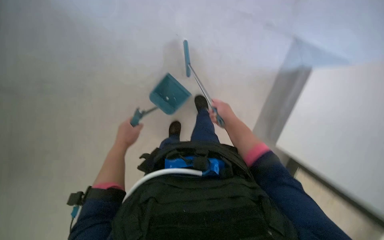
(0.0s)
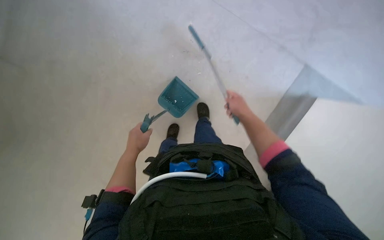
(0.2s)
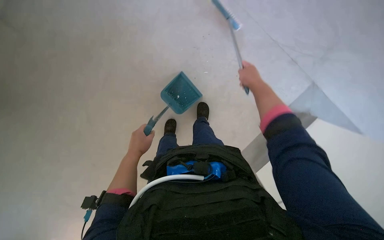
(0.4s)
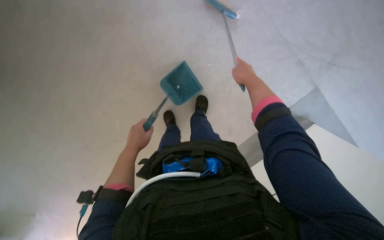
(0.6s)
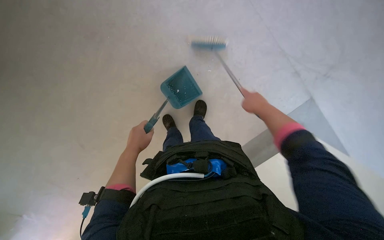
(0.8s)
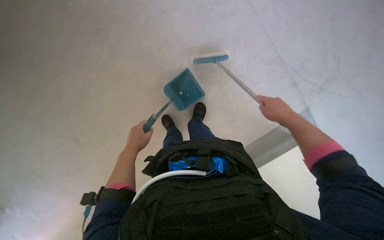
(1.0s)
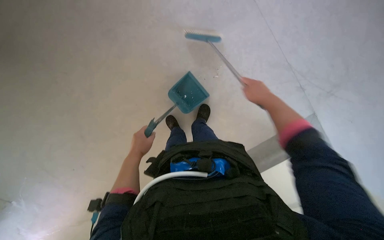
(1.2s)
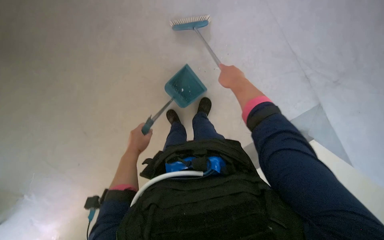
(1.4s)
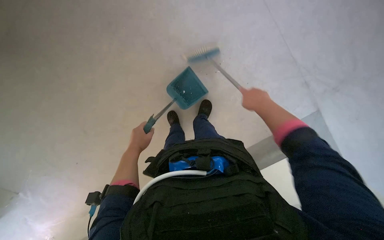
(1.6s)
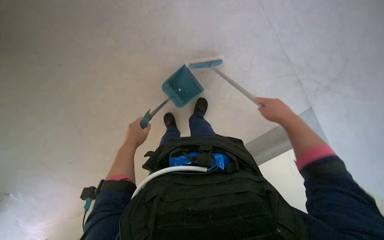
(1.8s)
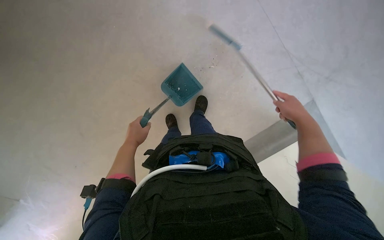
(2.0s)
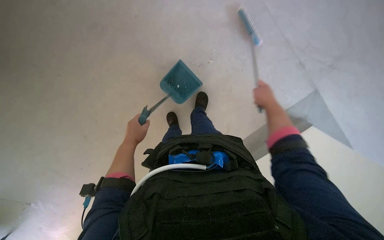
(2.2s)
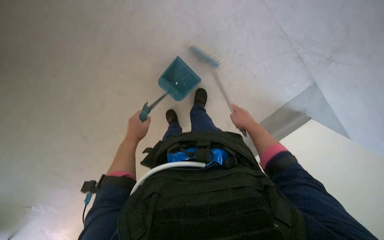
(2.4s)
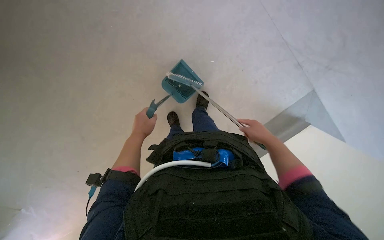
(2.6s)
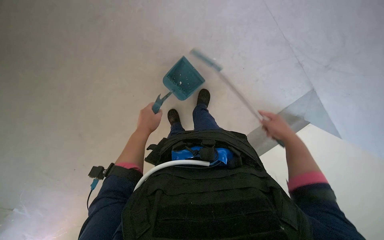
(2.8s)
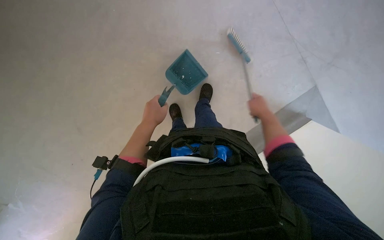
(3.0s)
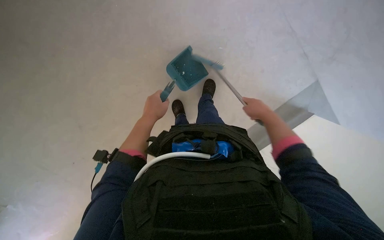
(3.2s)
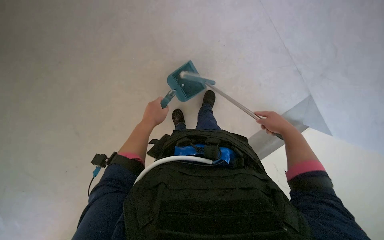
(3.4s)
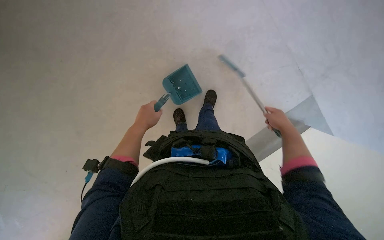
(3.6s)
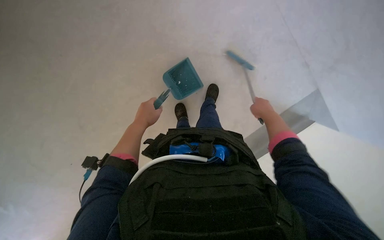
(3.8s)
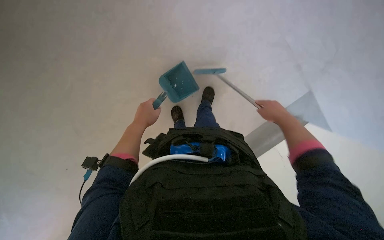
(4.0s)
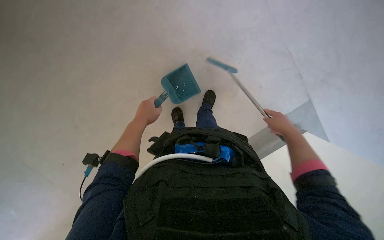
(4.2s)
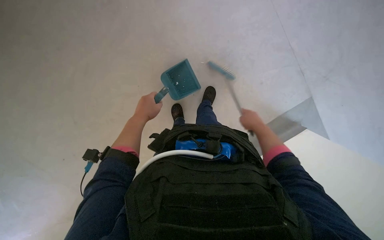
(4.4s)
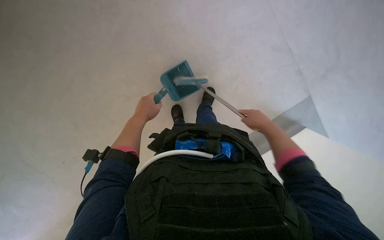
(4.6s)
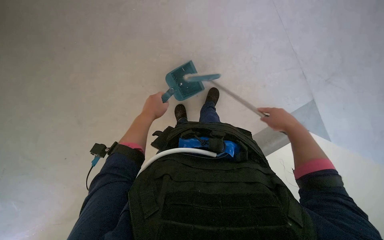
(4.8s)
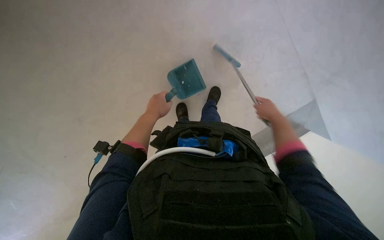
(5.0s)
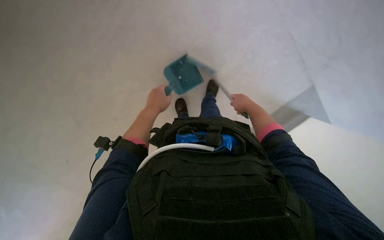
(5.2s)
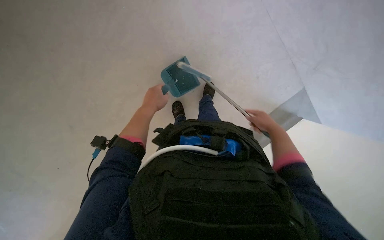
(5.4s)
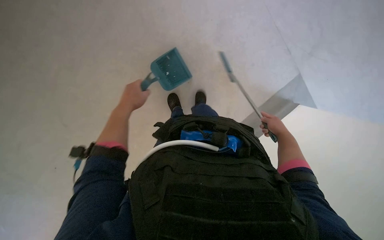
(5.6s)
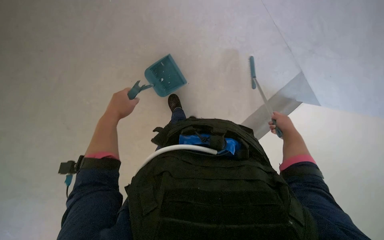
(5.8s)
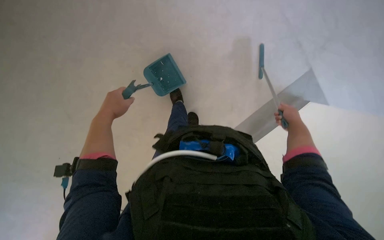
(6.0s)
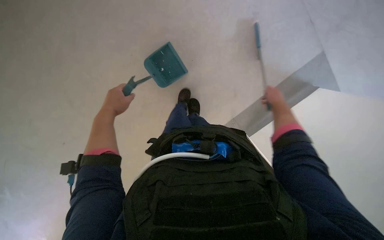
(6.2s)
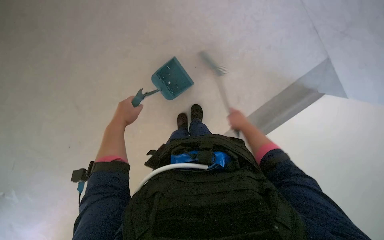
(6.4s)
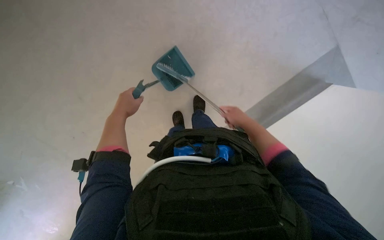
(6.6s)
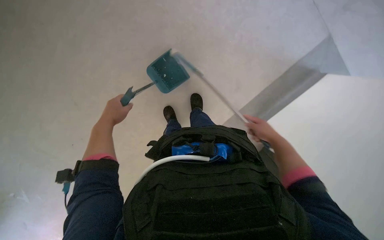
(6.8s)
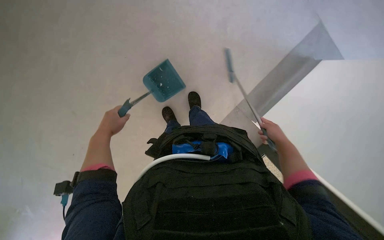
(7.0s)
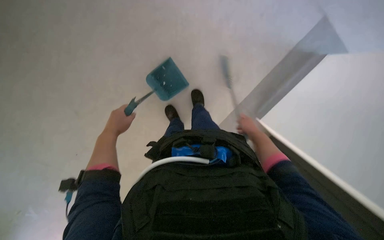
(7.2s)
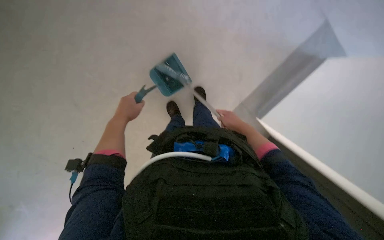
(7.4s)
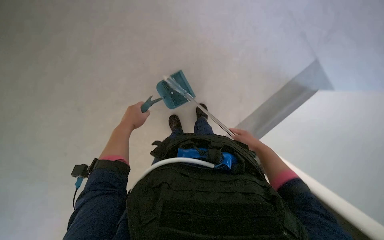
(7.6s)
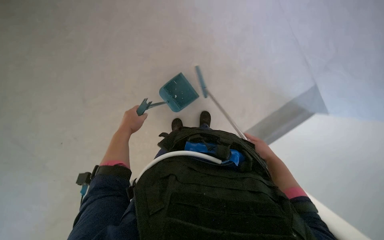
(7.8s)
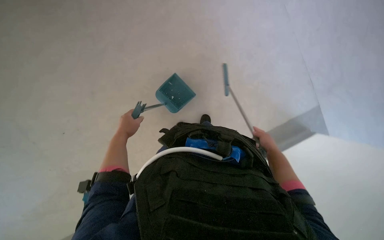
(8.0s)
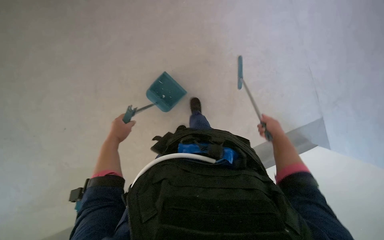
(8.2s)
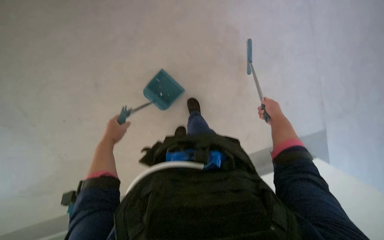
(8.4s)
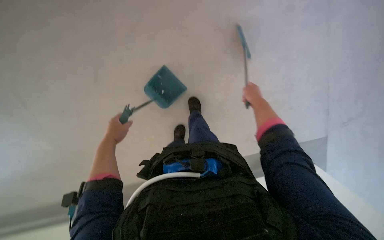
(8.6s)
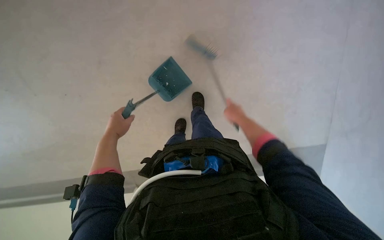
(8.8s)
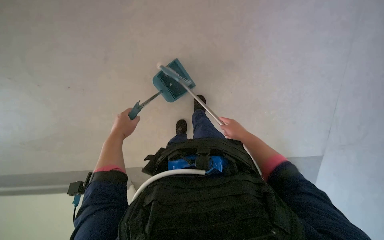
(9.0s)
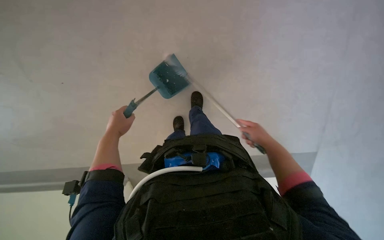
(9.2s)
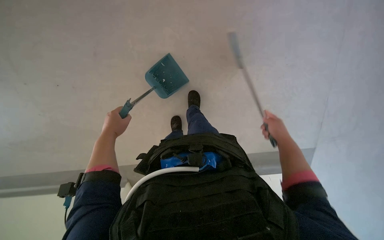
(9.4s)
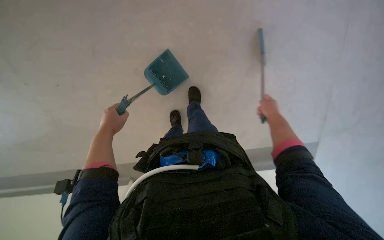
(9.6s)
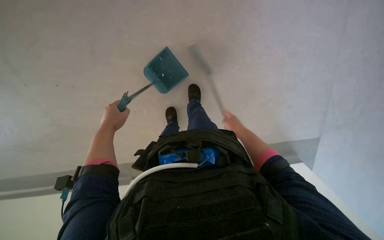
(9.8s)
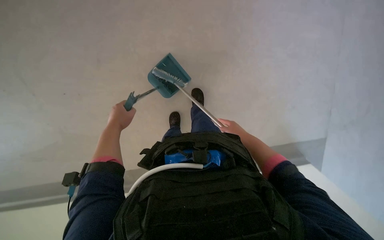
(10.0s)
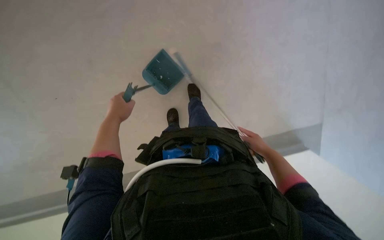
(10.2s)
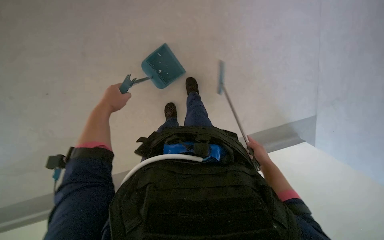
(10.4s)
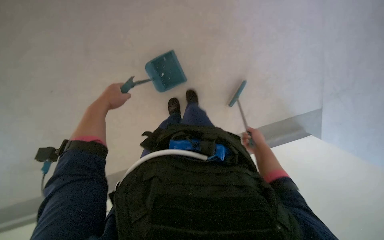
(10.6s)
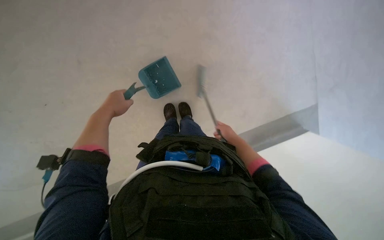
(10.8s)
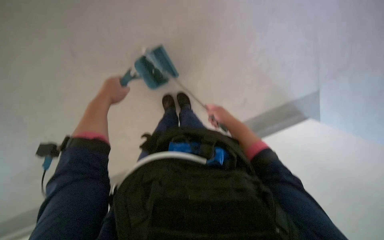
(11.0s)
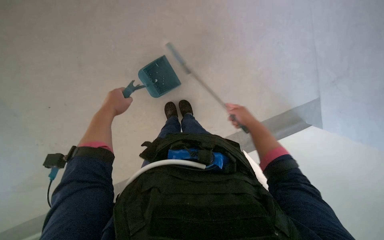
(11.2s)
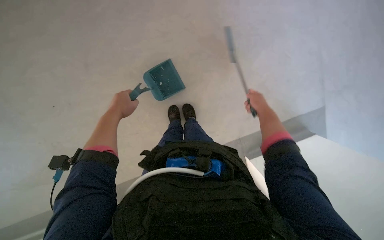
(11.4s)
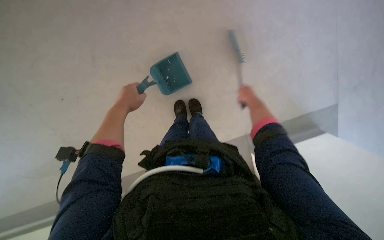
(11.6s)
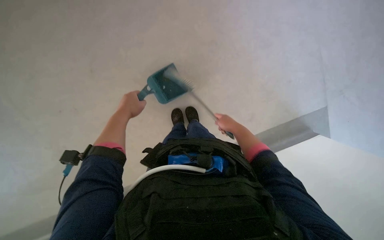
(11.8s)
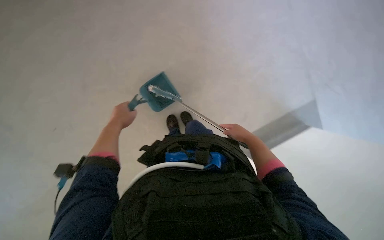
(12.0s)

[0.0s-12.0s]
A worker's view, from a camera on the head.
Job: sweeping floor.
The whole recording: Sweeping hallway floor. The worker sweeps the hallway floor with a broom and dustpan.
0.0s to 1.6s: The right hand swings left and right, some 15 cm each way, with 2 reversals.
3.0s to 4.4s: The hands are busy where they are.
4.4s to 6.0s: The right hand goes left and right, about 15 cm each way, reversing 2 times.
6.0s to 7.6s: The right hand swings left and right, about 15 cm each way, with 2 reversals.
9.0s to 10.4s: The right hand shifts about 20 cm to the right and down the picture.
10.4s to 12.0s: The right hand heads up the picture and to the left, covering roughly 15 cm.

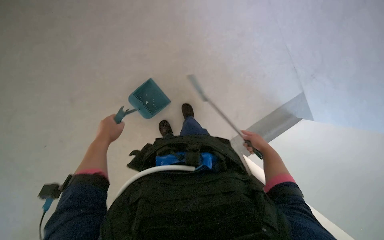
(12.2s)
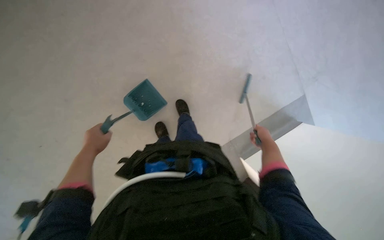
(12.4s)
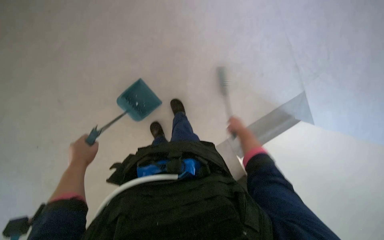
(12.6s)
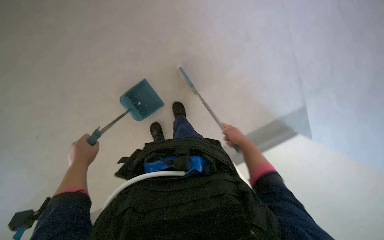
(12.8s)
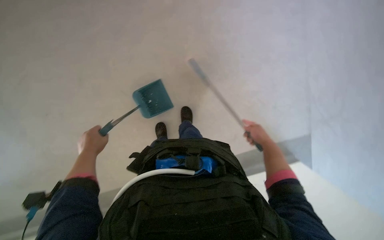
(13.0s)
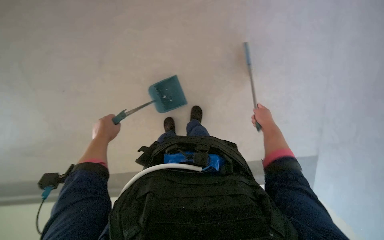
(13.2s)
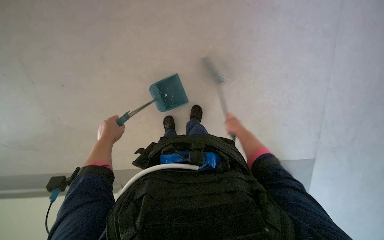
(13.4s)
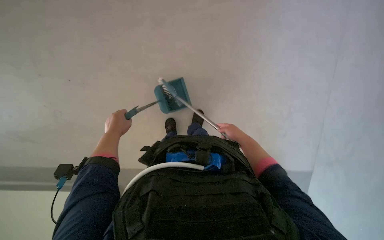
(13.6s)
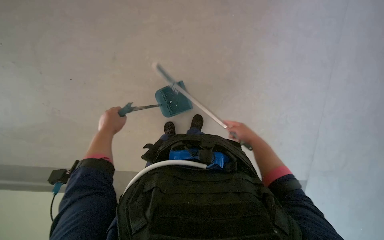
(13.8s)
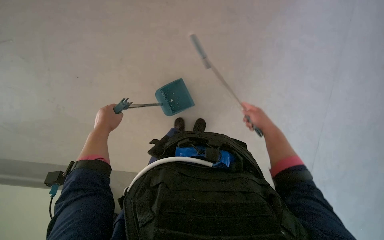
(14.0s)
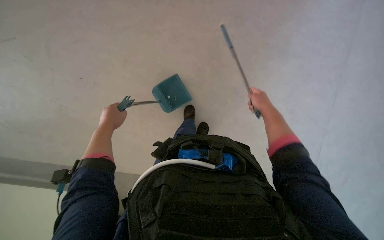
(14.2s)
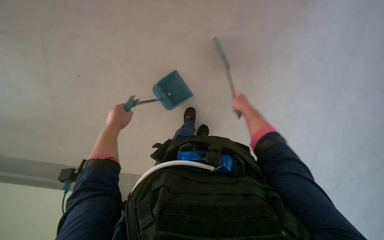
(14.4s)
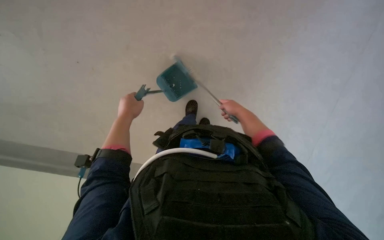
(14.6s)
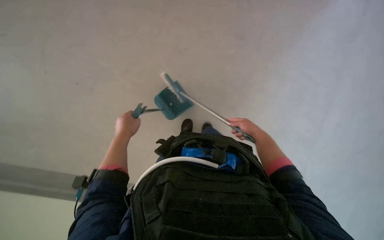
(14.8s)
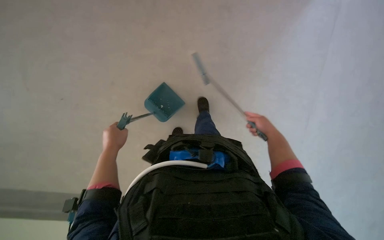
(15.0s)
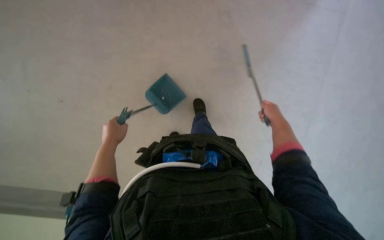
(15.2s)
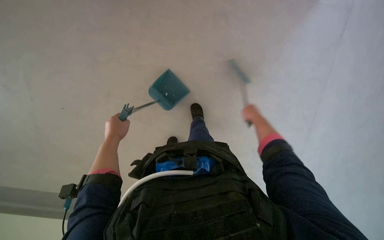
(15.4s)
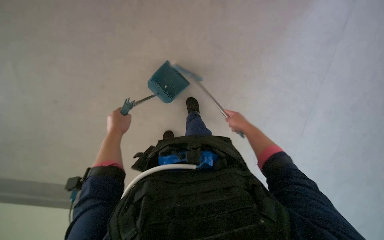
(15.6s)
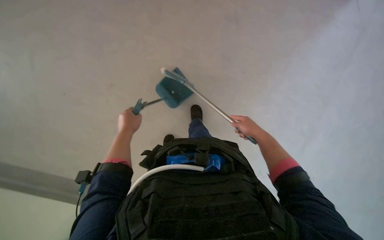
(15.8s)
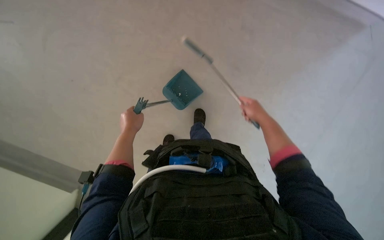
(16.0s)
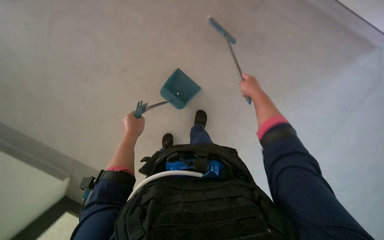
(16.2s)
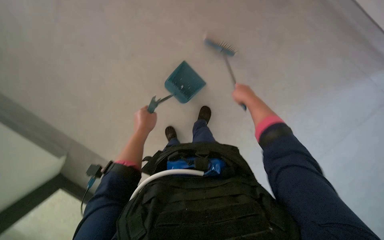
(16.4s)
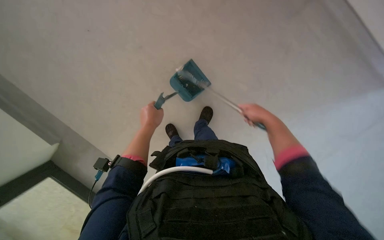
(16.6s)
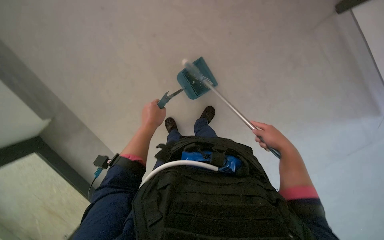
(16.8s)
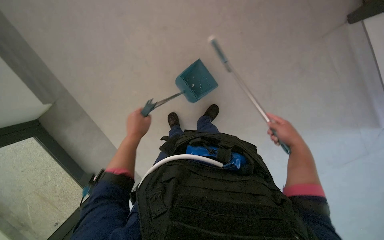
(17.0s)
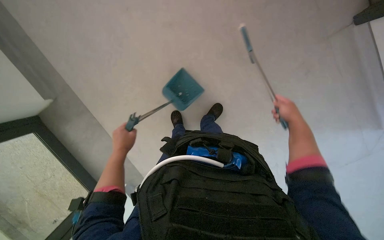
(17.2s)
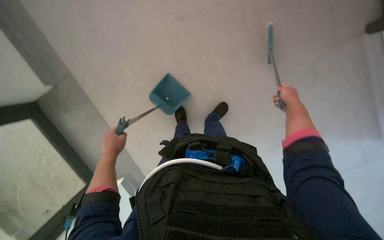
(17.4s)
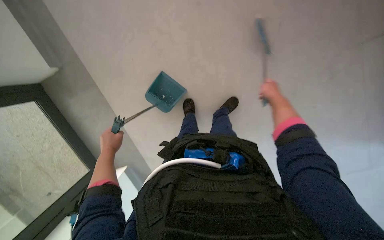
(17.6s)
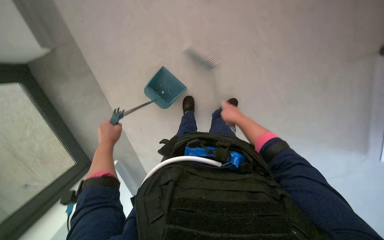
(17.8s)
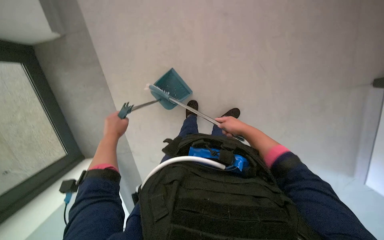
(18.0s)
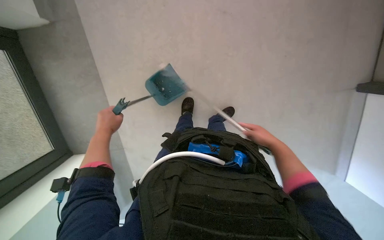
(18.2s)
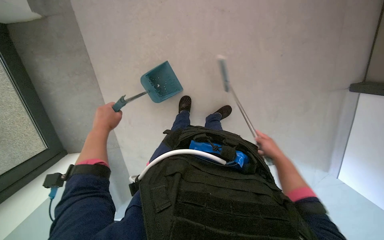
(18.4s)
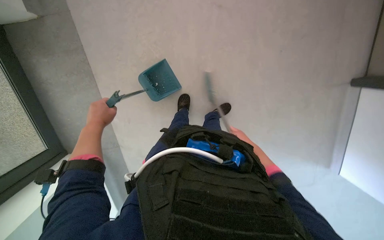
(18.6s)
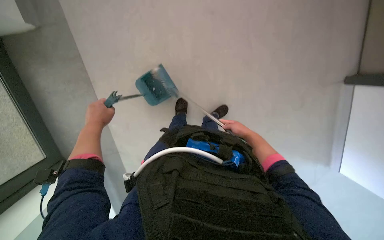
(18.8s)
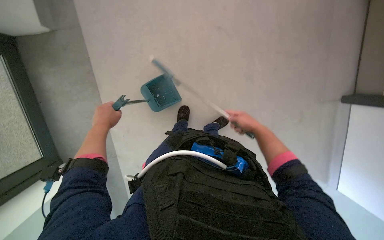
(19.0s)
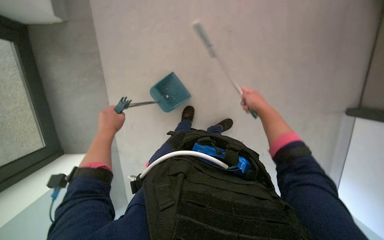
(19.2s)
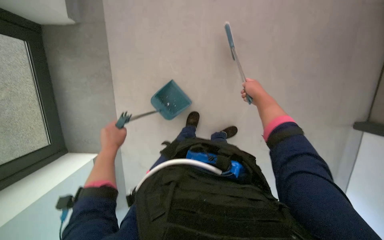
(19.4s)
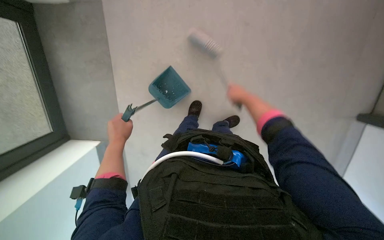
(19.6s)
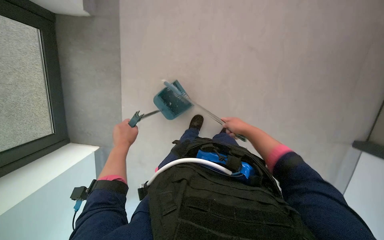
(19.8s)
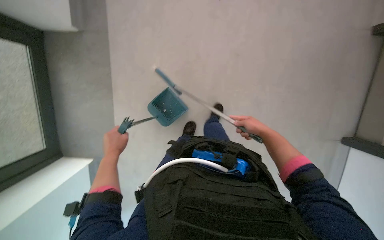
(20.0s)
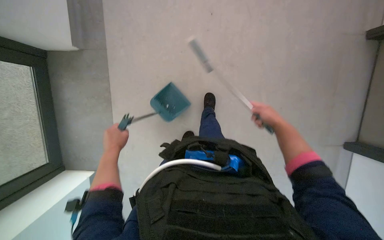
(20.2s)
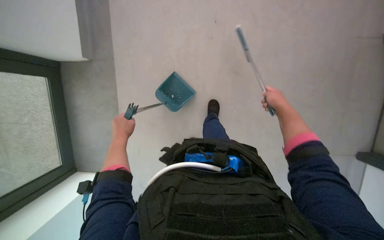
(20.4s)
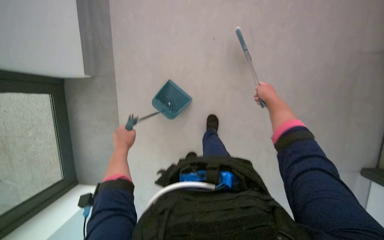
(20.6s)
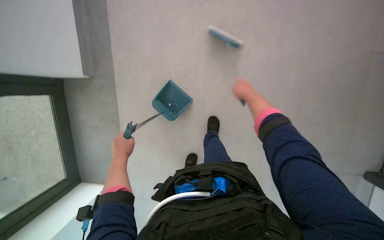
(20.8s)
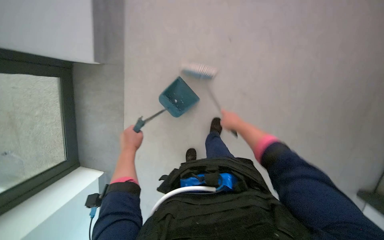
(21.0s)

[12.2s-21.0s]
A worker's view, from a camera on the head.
Job: sweeping floor.
The whole recording: Sweeping hallway floor. The worker sweeps the hallway floor with a broom and dustpan.
12.2s to 13.6s: The right hand moves to the left, approximately 15 cm.
13.6s to 15.2s: The right hand travels to the right by roughly 10 cm.
15.2s to 16.6s: The right hand shifts roughly 15 cm to the left, and goes up the picture and returns, approximately 10 cm each way. The left hand is displaced to the right by about 10 cm.
16.6s to 18.0s: The scene turns about 30 degrees clockwise in the picture. The right hand heads farther from the camera, covering approximately 15 cm. The left hand moves down the picture, to the left and farther from the camera, about 35 cm.
18.0s to 19.6s: The right hand goes approximately 10 cm up the picture.
19.6s to 21.0s: The camera pitches upward, by about 15 degrees. The right hand reaches roughly 15 cm to the right, then returns.
